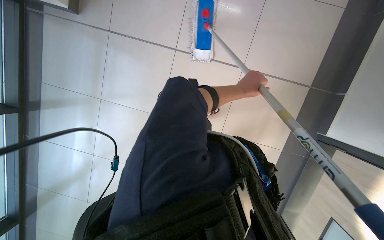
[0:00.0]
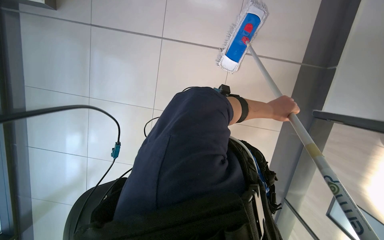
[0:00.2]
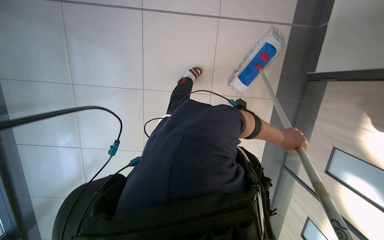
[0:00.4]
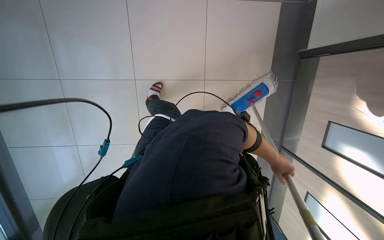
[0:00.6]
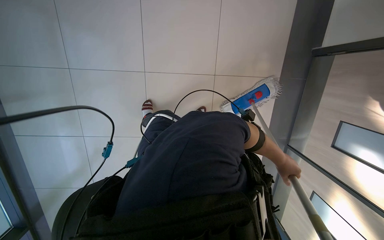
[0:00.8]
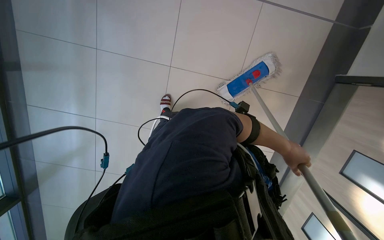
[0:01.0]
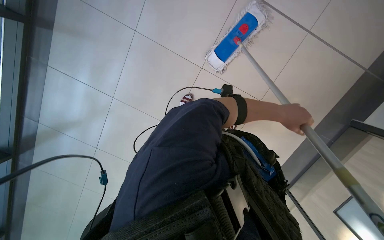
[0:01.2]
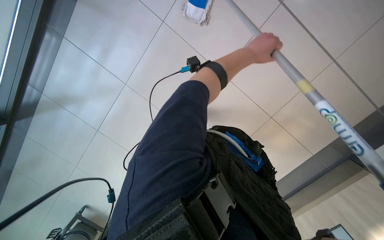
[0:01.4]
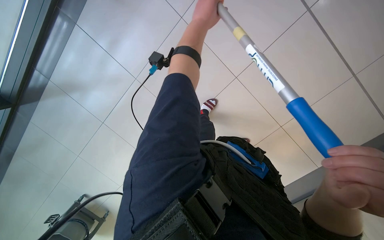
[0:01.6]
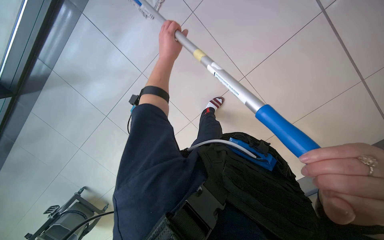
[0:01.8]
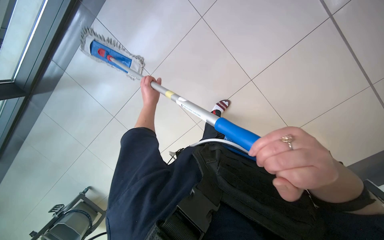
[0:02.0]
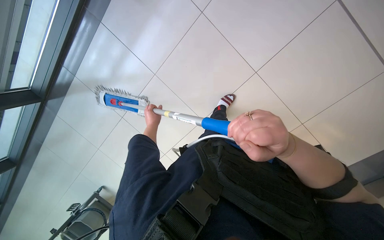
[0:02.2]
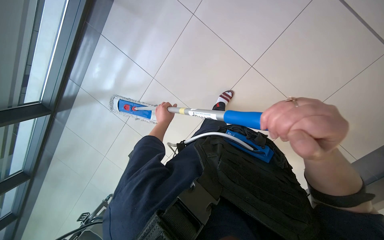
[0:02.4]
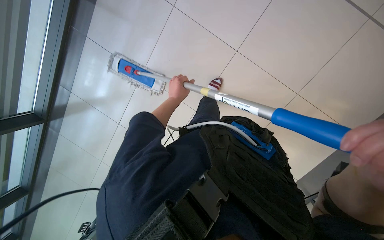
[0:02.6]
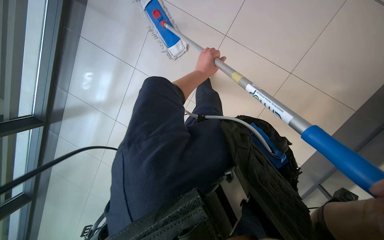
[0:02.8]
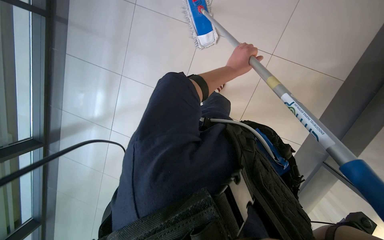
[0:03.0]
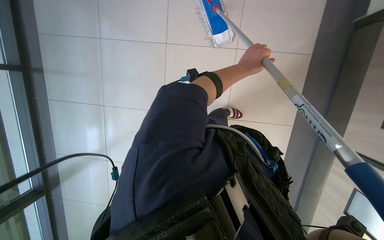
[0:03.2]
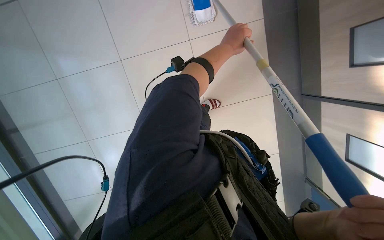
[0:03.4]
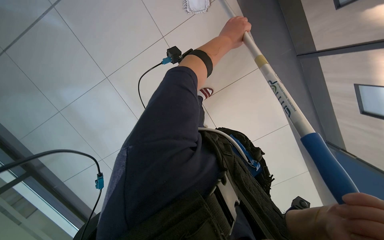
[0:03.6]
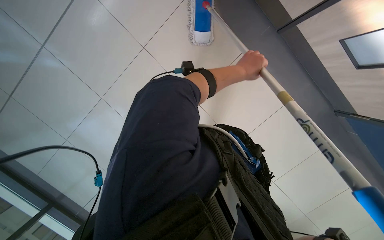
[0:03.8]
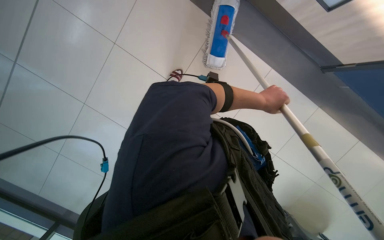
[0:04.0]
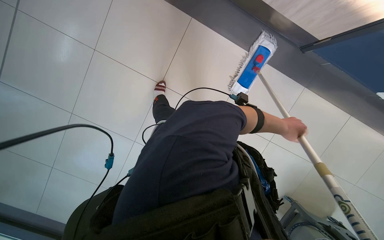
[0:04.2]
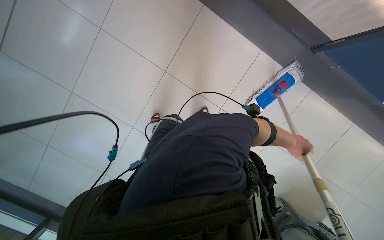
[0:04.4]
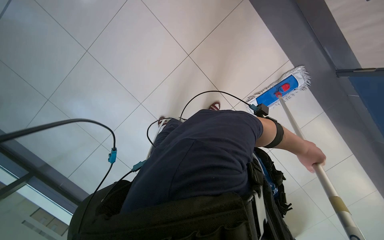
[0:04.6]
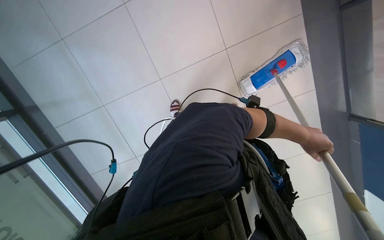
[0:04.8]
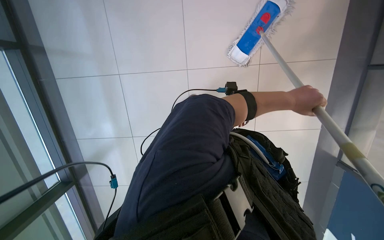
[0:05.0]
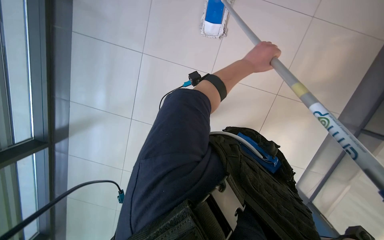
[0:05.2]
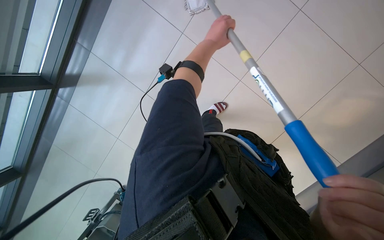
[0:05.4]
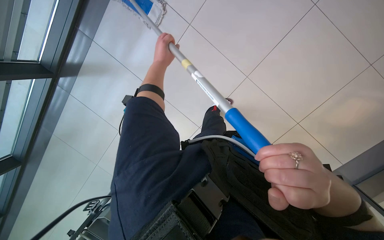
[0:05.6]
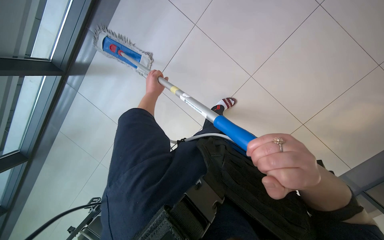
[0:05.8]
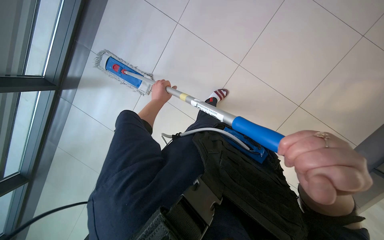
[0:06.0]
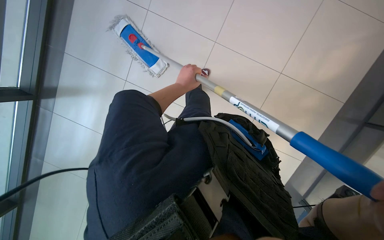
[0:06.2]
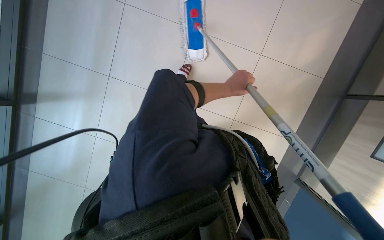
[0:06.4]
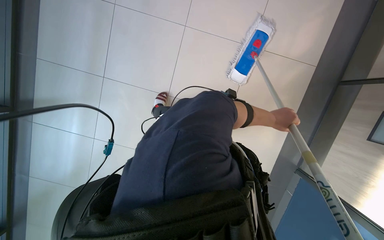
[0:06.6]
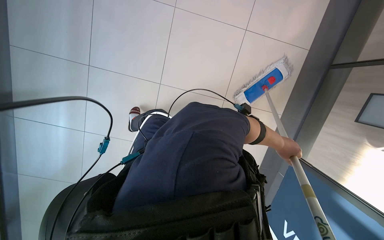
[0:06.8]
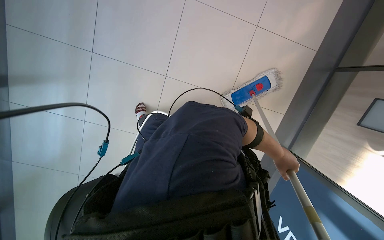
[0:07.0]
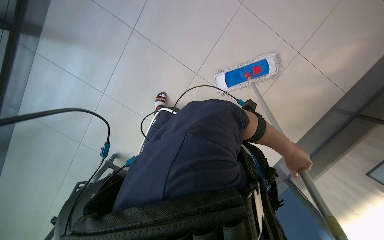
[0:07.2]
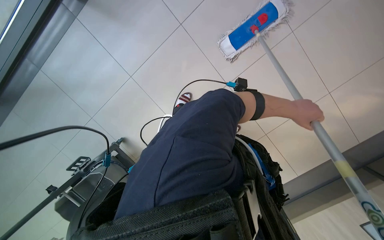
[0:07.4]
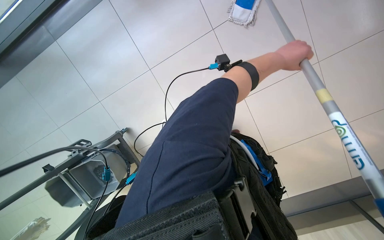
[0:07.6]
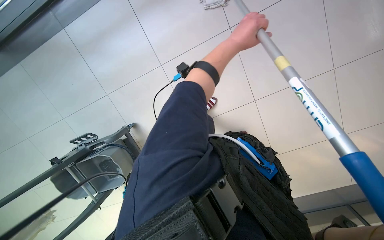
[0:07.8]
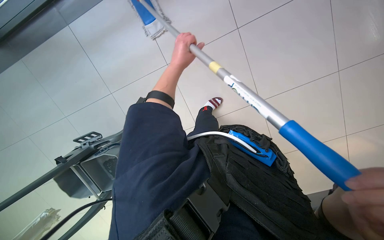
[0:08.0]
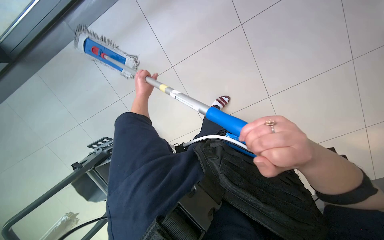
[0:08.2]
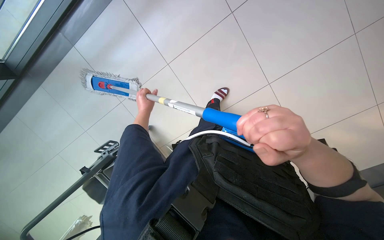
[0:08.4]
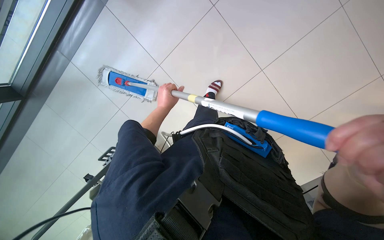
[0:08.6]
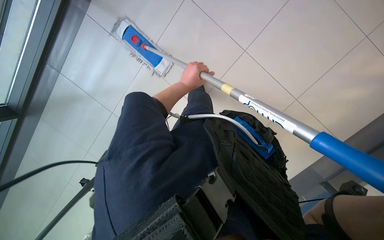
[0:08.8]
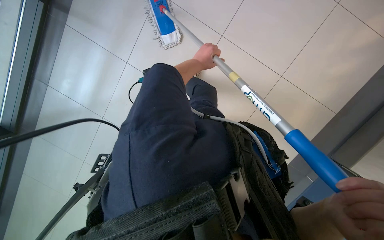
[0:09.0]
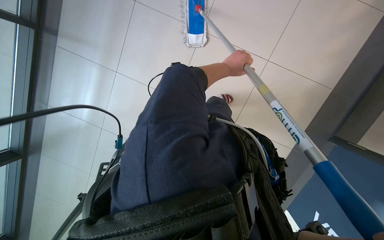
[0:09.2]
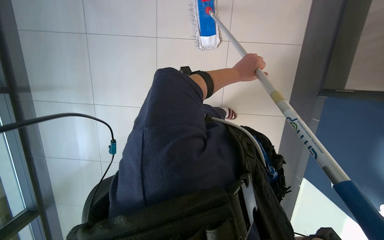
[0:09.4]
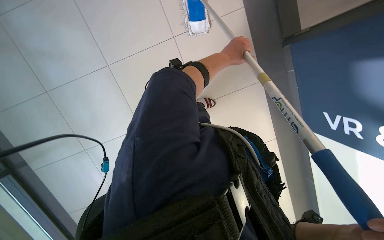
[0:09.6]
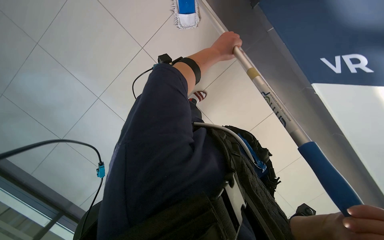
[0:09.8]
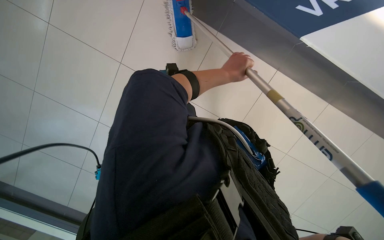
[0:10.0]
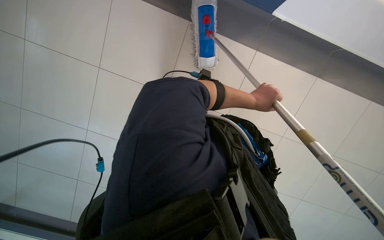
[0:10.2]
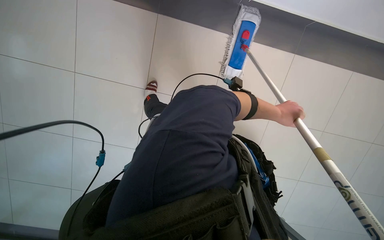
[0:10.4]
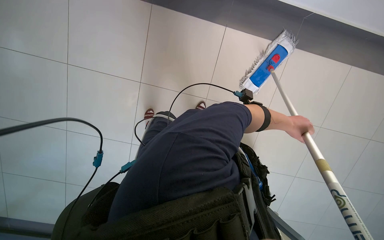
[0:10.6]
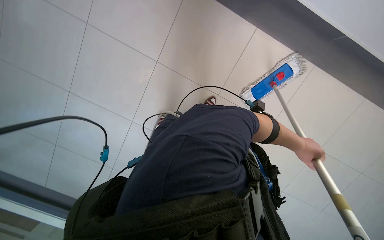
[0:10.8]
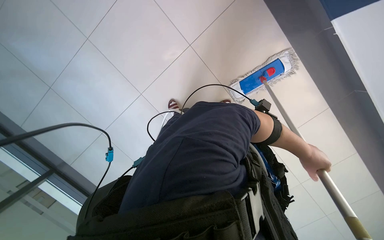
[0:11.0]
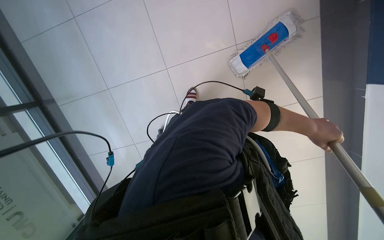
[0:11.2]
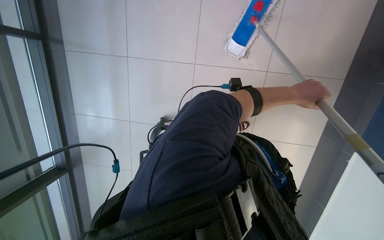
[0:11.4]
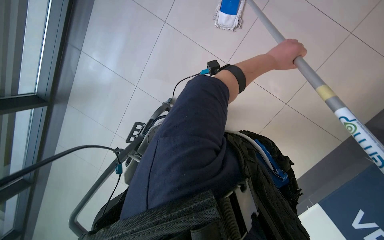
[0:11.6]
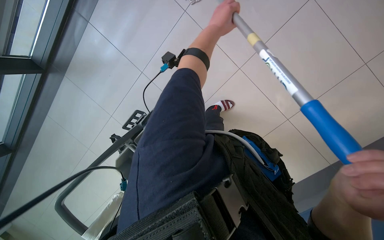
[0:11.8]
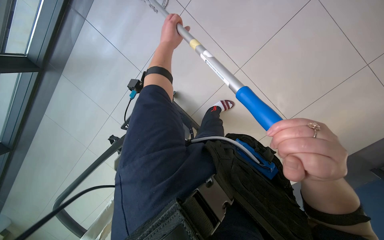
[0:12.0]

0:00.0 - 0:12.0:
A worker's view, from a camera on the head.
Job: mopping floor.
The whole recording: Mopping tiled floor. The worker mops the tiled floor, occasionally moving the mop bucket and cleaning the mop head.
0:00.0 - 0:01.6: The camera pitches downward, by approximately 20 degrees.
0:03.0 - 0:04.4: The left hand shifts approximately 30 cm to the right and down the picture.
0:04.4 - 0:06.0: The left hand is displaced to the left by roughly 50 cm.
0:09.0 - 0:10.4: The head travels about 40 cm.
0:10.4 - 0:12.0: The wearer looks approximately 20 degrees further downward.

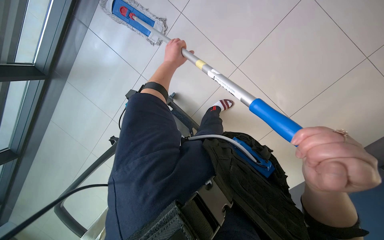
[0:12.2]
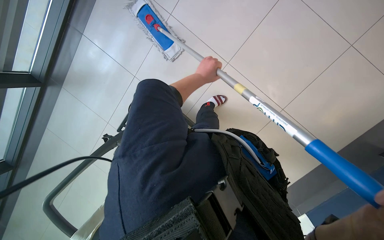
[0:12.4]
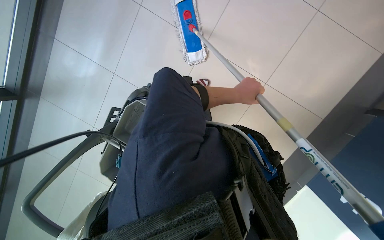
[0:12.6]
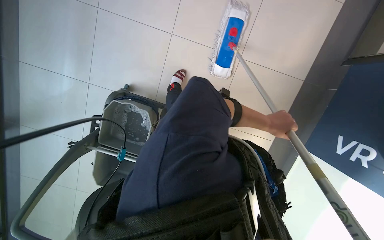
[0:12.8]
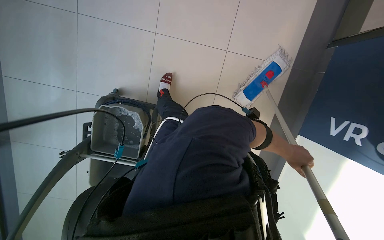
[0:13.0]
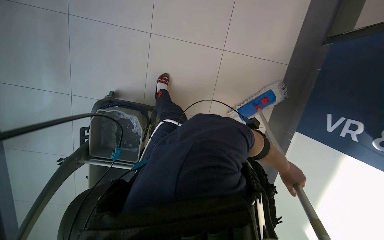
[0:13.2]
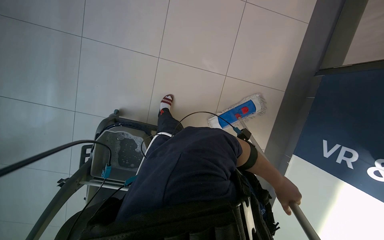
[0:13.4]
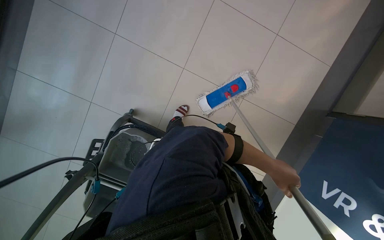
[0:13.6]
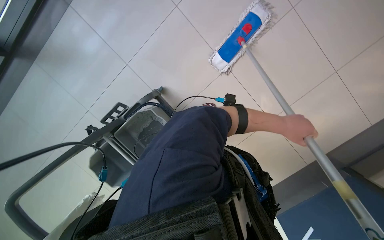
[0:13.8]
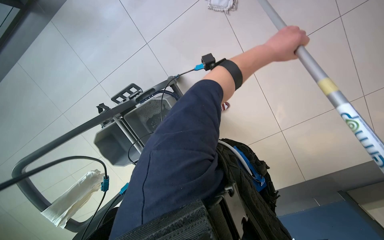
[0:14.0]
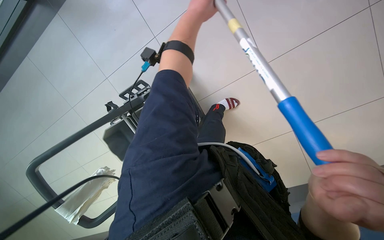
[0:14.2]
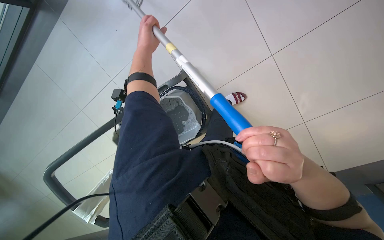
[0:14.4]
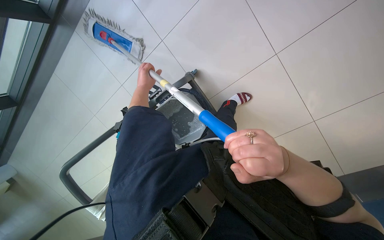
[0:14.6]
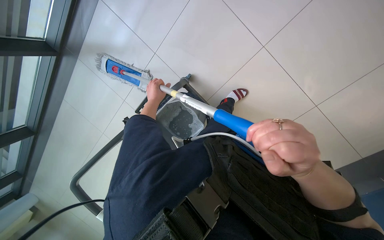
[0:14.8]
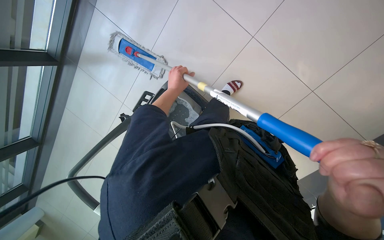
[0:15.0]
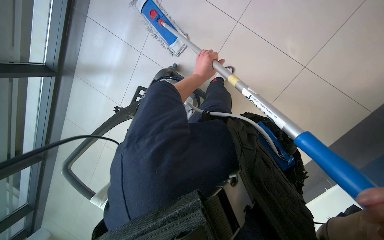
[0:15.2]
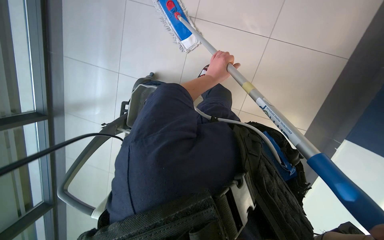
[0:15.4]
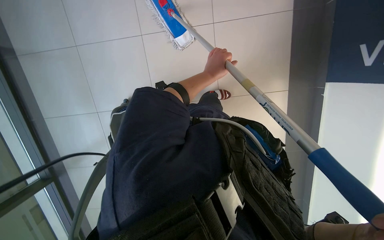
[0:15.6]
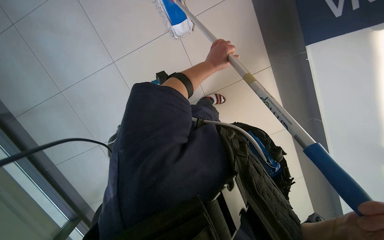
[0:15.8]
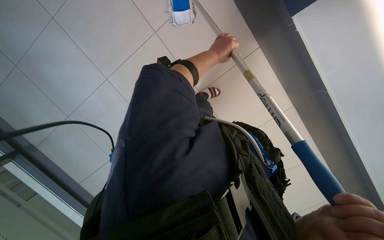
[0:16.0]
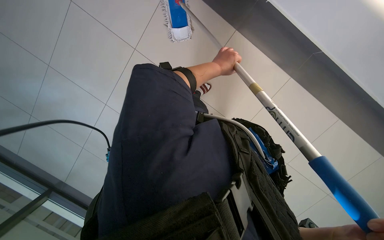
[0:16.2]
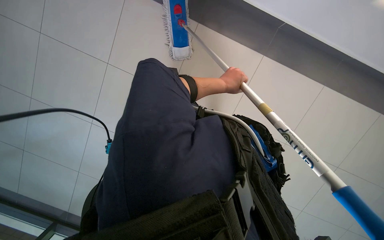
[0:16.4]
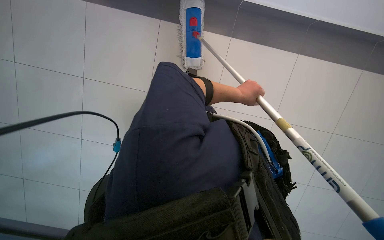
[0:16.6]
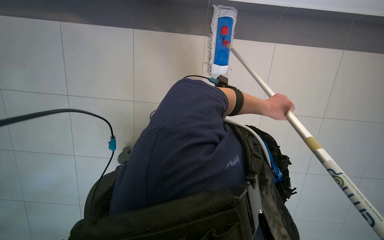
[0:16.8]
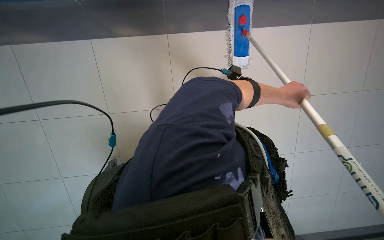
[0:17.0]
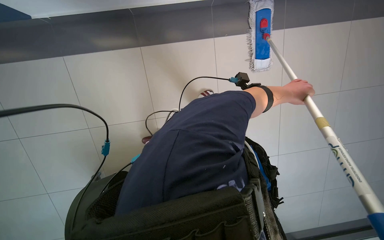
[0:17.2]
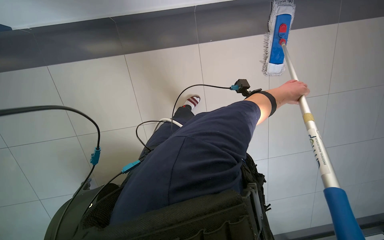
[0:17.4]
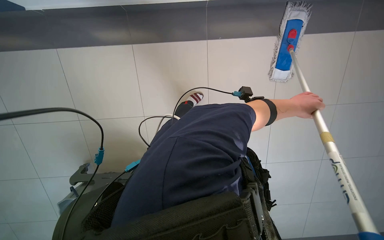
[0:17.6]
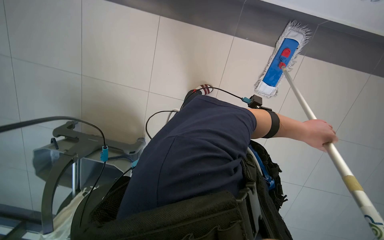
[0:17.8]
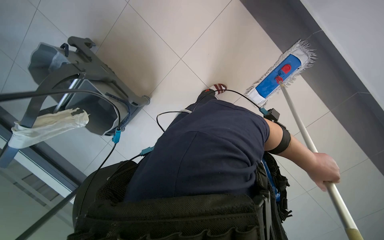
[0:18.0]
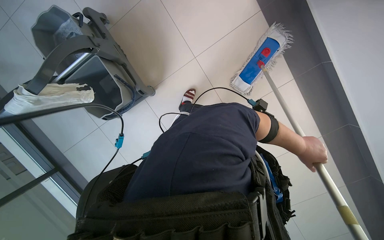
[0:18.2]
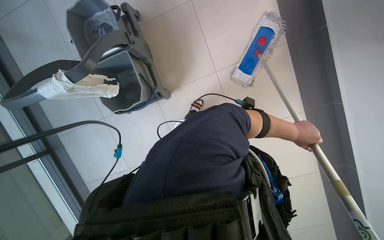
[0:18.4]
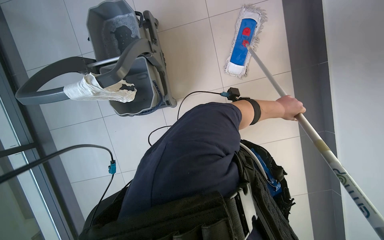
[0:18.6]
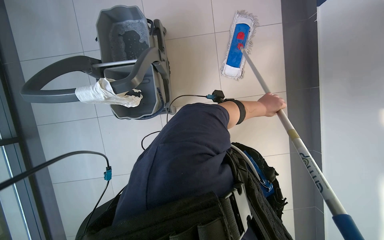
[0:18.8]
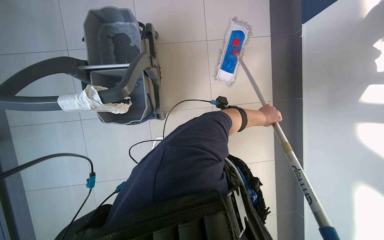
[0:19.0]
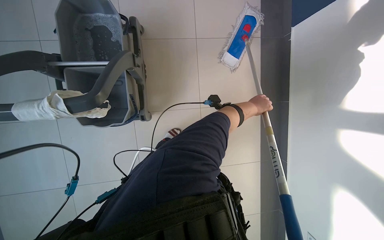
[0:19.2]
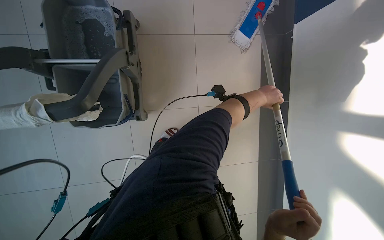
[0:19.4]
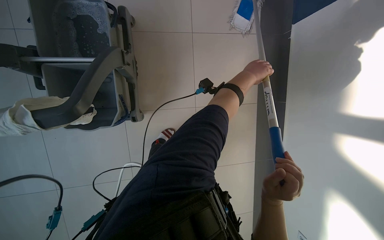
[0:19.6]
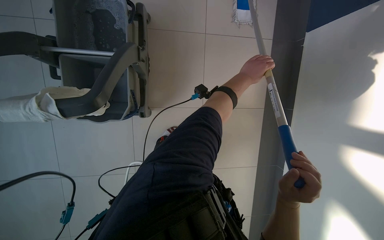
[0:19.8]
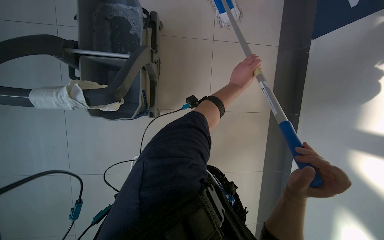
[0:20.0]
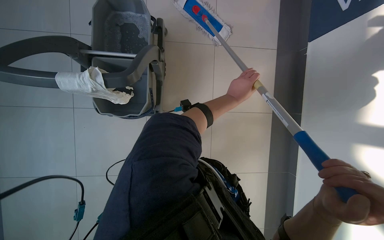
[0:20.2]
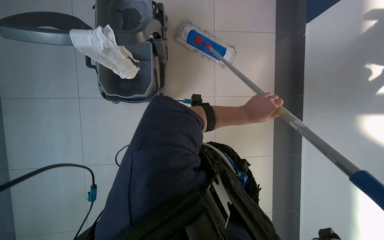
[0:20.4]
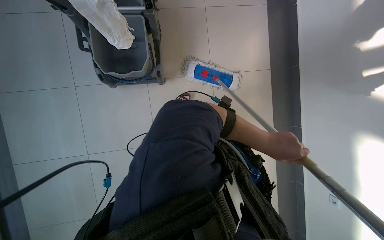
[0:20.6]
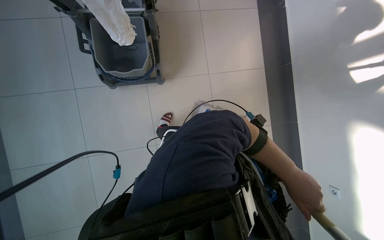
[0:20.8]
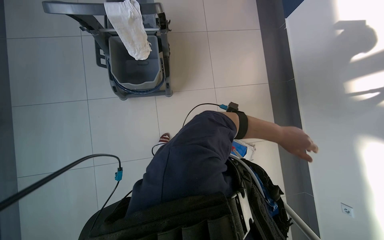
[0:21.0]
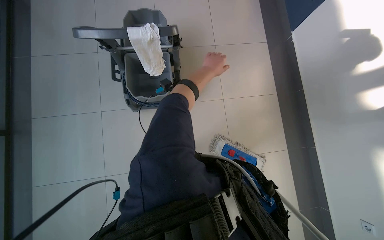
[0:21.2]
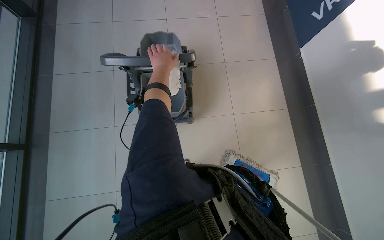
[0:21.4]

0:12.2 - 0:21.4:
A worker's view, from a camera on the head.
Job: mopping floor.
The whole recording: Mopping tiled floor. The worker mops the tiled floor, occasionally moving the mop bucket and cleaning the mop head.
0:12.2 - 0:13.8: The wearer moves roughly 50 cm. The scene turns about 30 degrees clockwise in the picture.
0:13.8 - 0:15.2: The view pans to the left by approximately 15 degrees.
0:15.2 - 0:16.8: The left hand heads to the right and down the picture, covering roughly 15 cm.
0:18.4 - 0:19.8: The left hand shifts about 25 cm up the picture.
